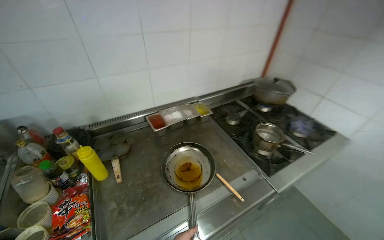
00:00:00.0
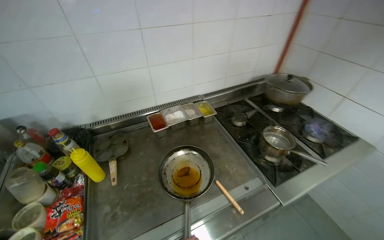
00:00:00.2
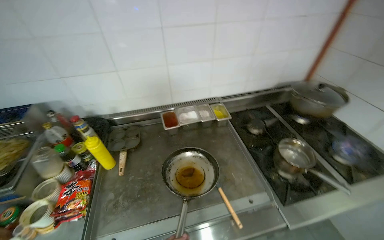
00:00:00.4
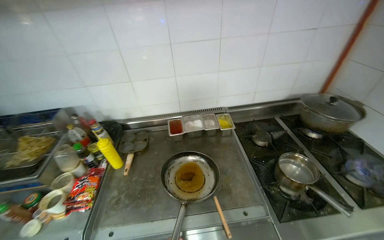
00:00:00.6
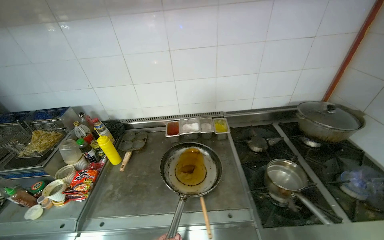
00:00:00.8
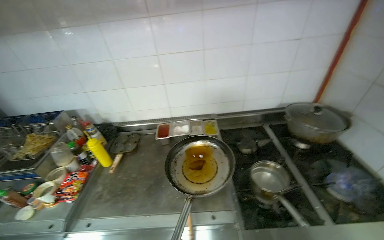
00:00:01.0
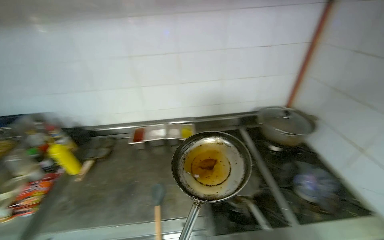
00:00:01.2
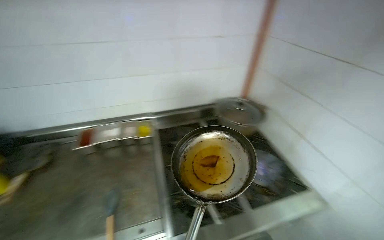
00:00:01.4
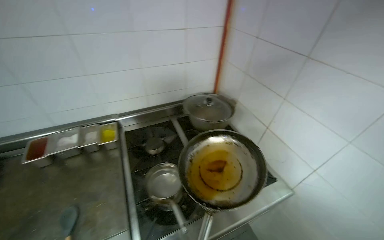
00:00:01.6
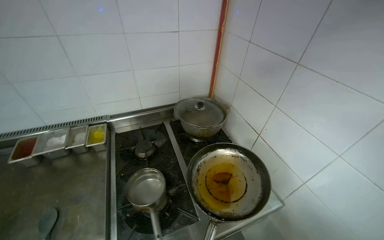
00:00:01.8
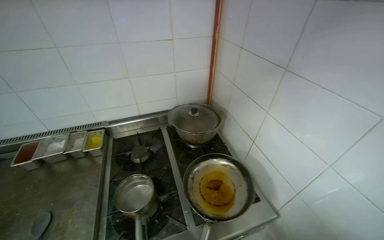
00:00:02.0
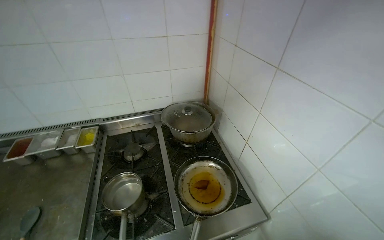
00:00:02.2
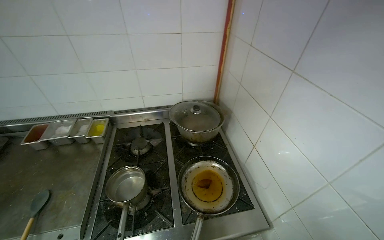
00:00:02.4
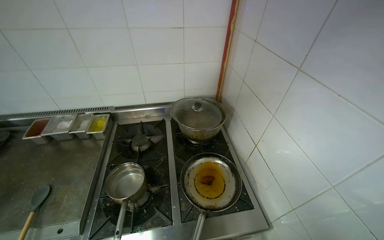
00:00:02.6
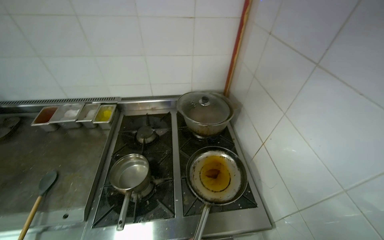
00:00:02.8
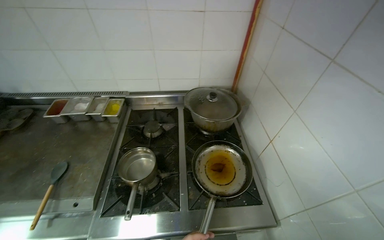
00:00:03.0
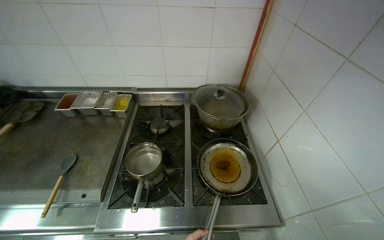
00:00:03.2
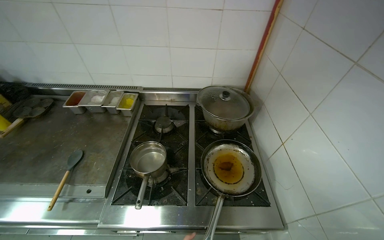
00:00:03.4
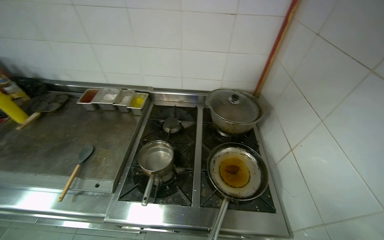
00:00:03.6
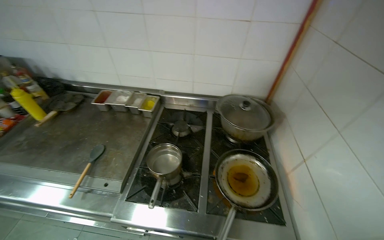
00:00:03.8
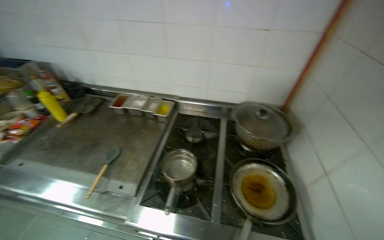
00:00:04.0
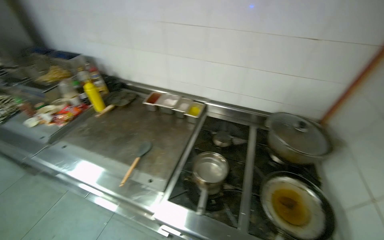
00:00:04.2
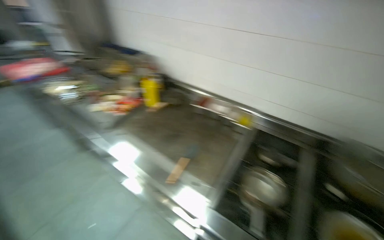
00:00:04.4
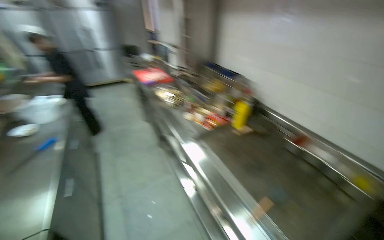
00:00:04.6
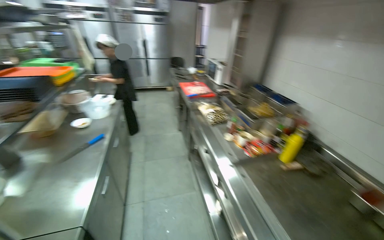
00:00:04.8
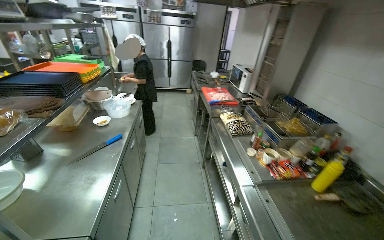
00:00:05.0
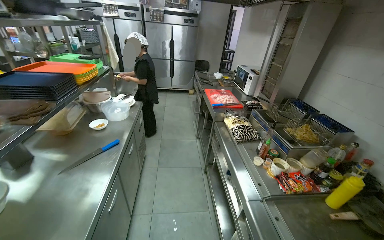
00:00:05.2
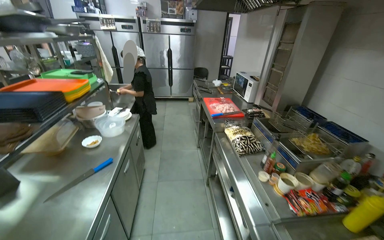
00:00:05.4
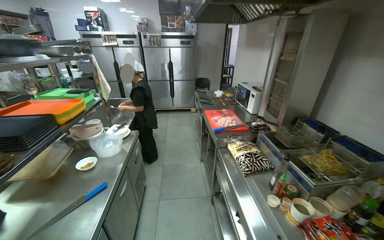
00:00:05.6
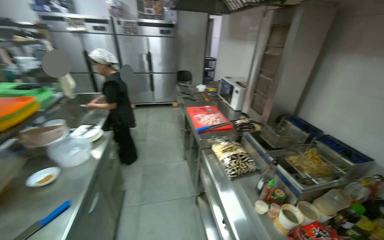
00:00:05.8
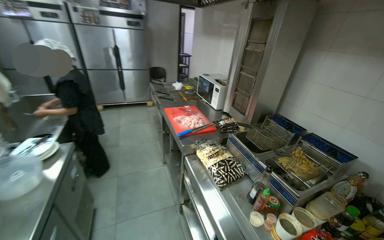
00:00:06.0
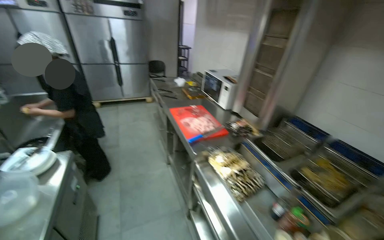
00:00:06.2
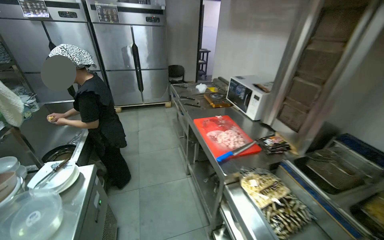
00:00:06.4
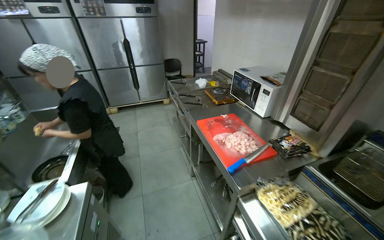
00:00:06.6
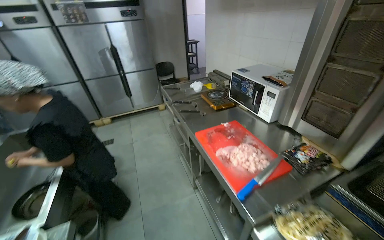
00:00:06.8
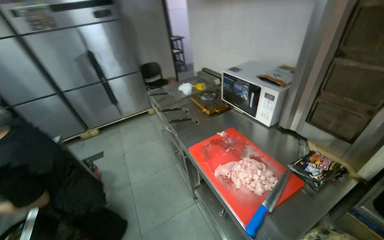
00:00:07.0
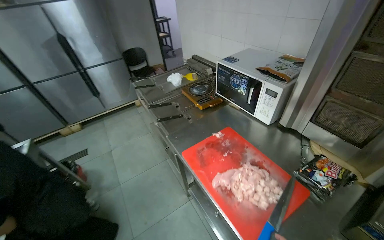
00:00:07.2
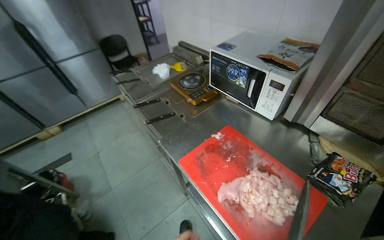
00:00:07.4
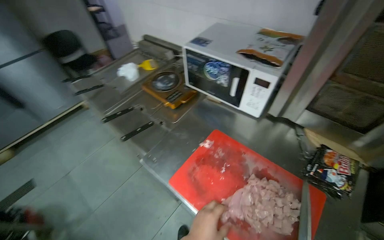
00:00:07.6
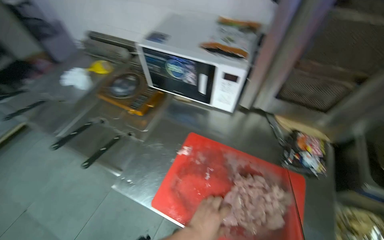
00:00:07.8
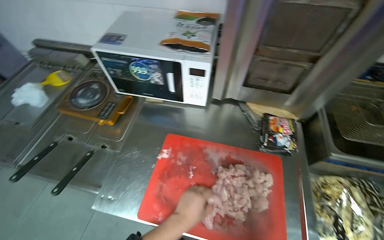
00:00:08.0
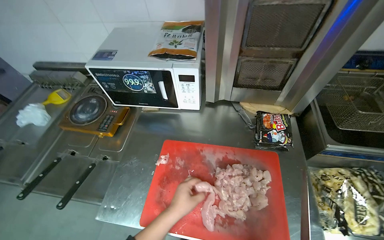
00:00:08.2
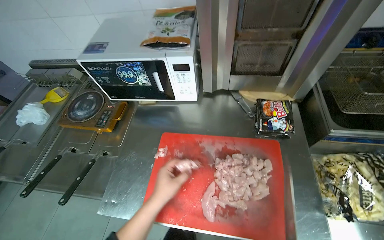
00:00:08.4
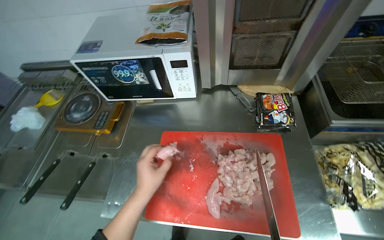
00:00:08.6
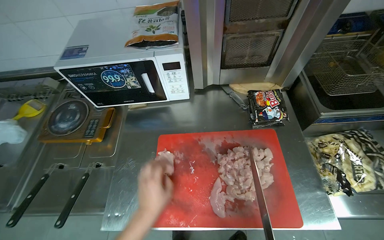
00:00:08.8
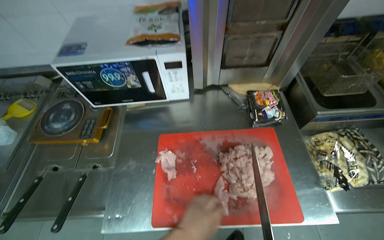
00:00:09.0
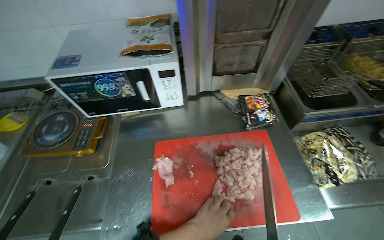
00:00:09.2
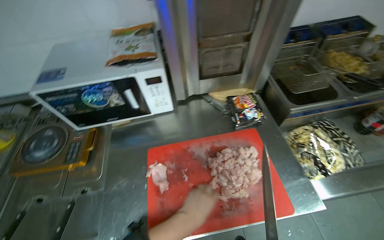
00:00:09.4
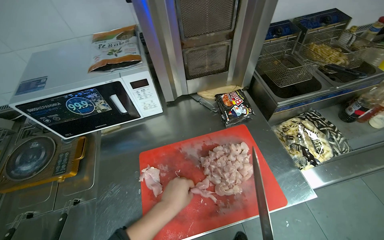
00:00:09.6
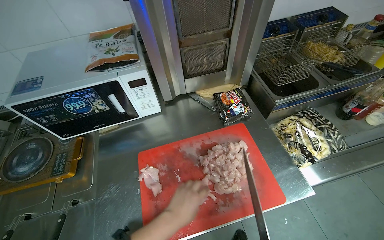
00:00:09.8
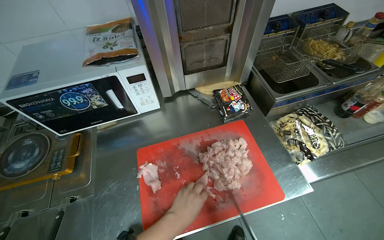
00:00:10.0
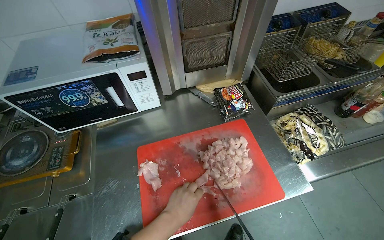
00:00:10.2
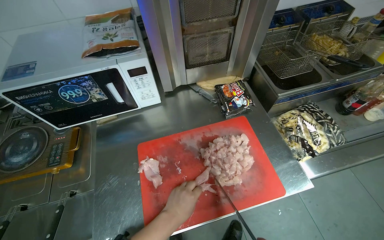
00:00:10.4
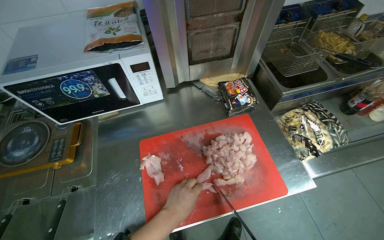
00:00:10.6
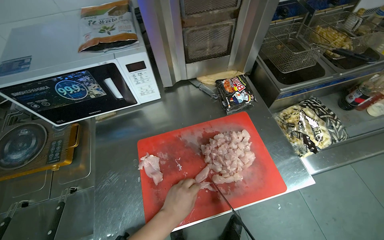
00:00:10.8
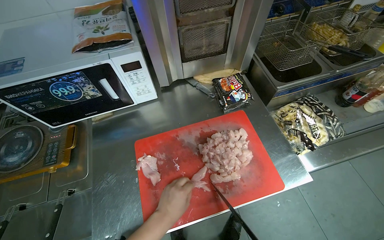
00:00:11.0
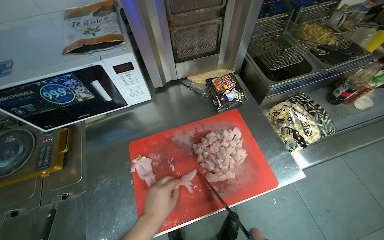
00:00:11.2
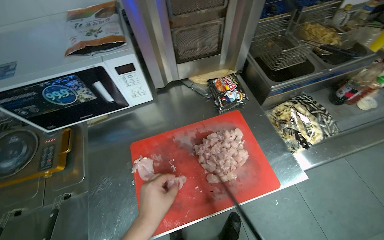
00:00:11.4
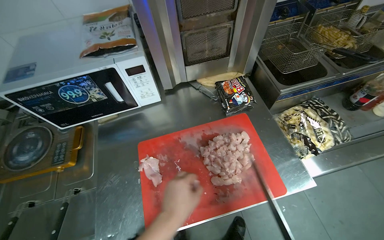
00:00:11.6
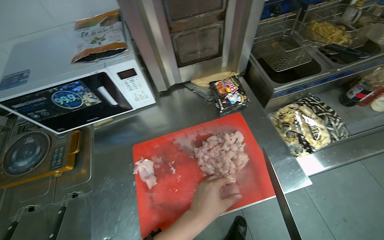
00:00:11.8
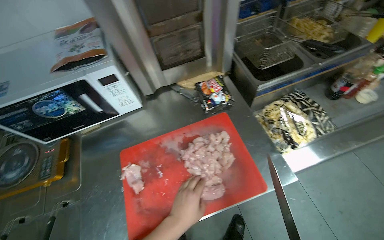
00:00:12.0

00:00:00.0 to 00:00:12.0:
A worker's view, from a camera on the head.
Job: preparing food.
The whole recording: Cutting chicken on cutting board. The worker cuts chicken into small pieces on a red cutting board with a knife.
00:00:00.0 to 00:00:01.6: The head travels roughly 80 cm.
00:00:01.6 to 00:00:03.0: The head turns to the left by approximately 20 degrees.
00:00:03.0 to 00:00:04.4: The wearer's head swings roughly 35 degrees to the left.
00:00:04.4 to 00:00:06.0: The head travels approximately 1 m. The wearer's head swings about 35 degrees to the left.
00:00:06.0 to 00:00:07.6: The head travels approximately 1 m. The head turns to the right by roughly 30 degrees. The view tilts about 20 degrees downward.
00:00:07.6 to 00:00:09.0: The wearer's head swings roughly 40 degrees to the right.

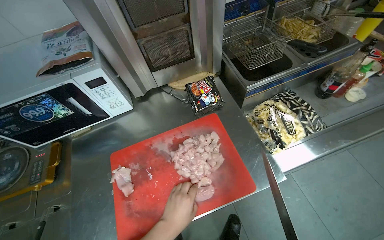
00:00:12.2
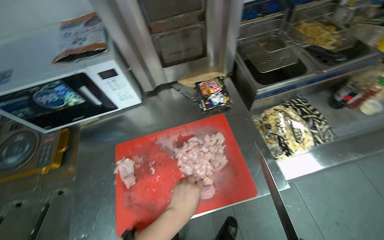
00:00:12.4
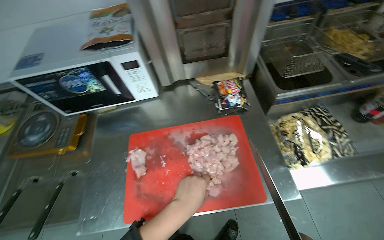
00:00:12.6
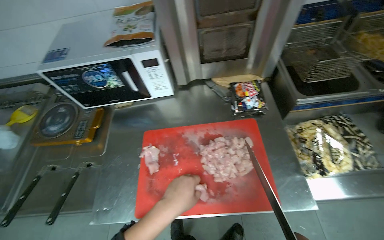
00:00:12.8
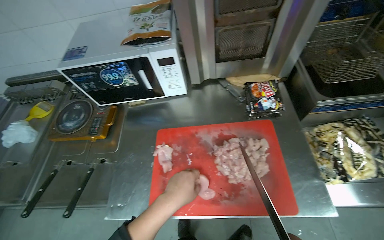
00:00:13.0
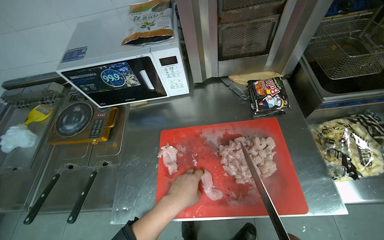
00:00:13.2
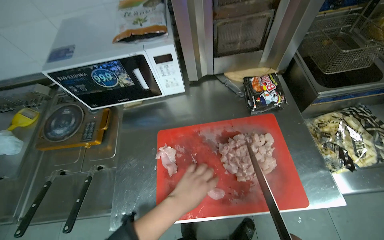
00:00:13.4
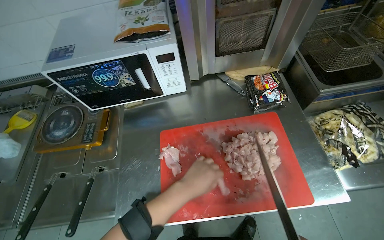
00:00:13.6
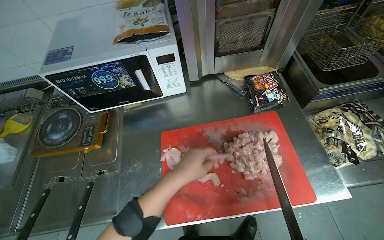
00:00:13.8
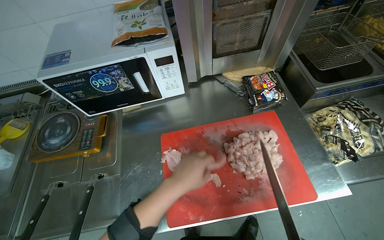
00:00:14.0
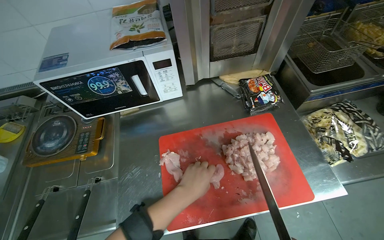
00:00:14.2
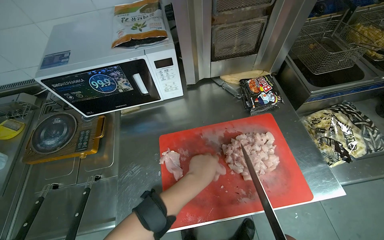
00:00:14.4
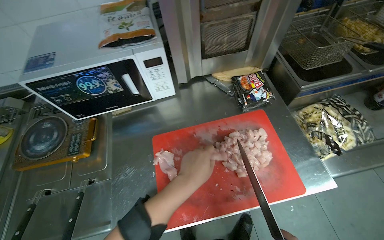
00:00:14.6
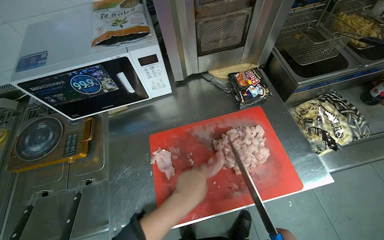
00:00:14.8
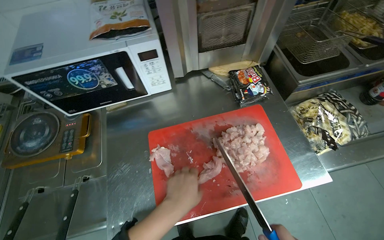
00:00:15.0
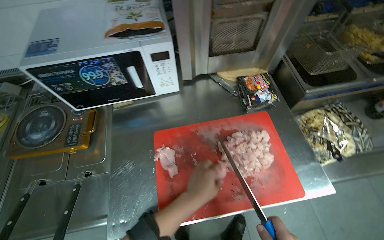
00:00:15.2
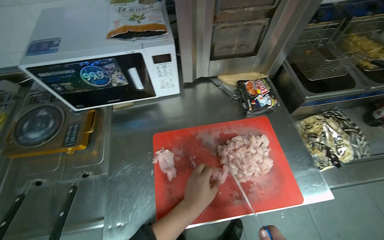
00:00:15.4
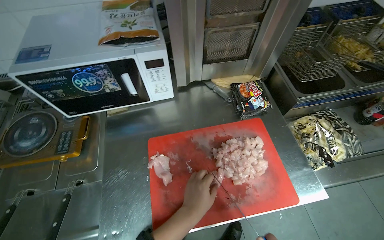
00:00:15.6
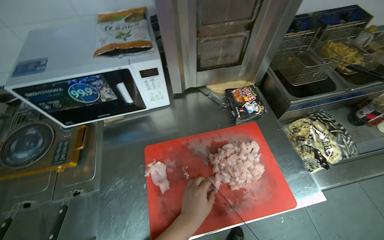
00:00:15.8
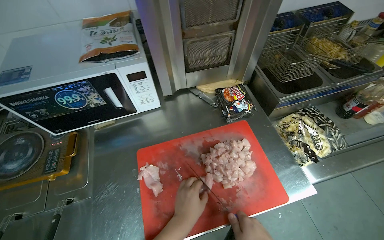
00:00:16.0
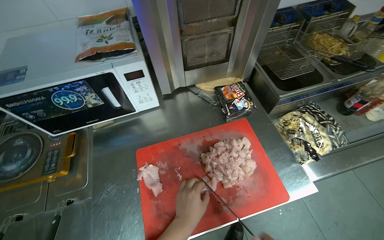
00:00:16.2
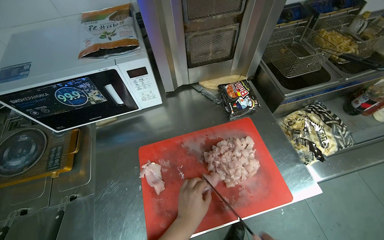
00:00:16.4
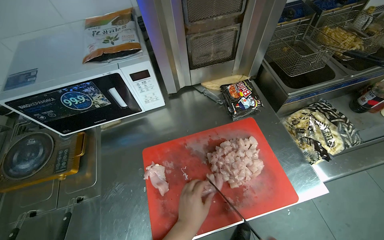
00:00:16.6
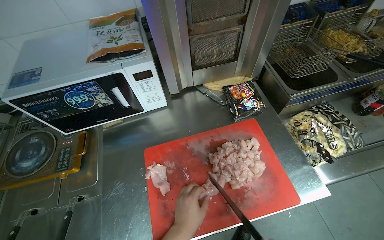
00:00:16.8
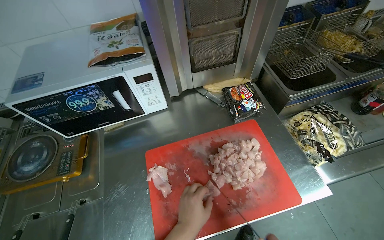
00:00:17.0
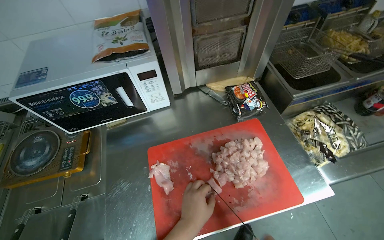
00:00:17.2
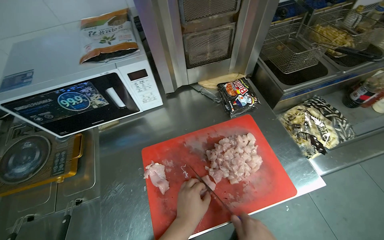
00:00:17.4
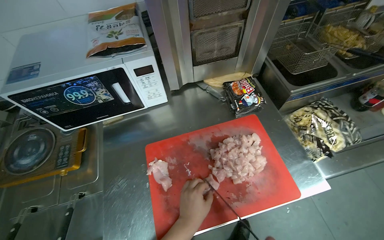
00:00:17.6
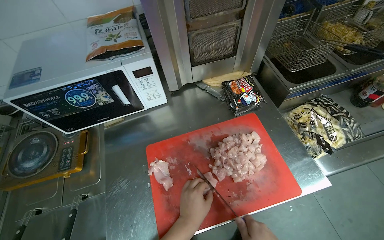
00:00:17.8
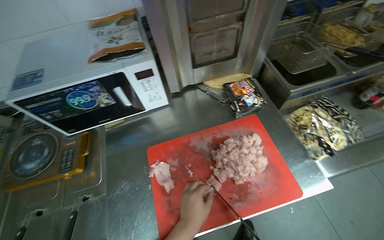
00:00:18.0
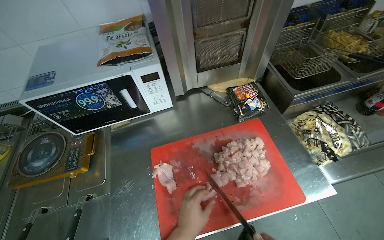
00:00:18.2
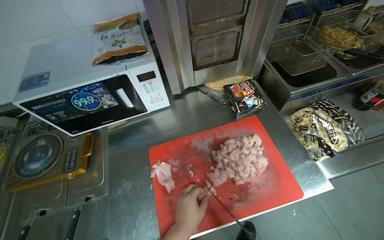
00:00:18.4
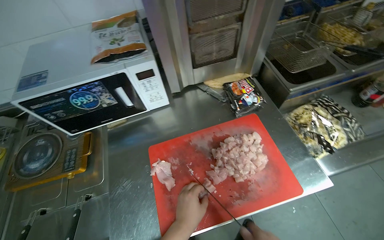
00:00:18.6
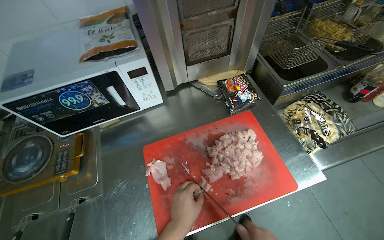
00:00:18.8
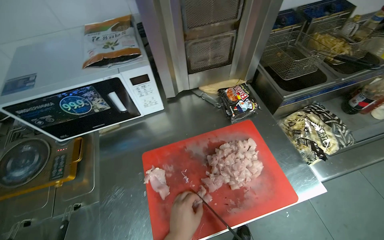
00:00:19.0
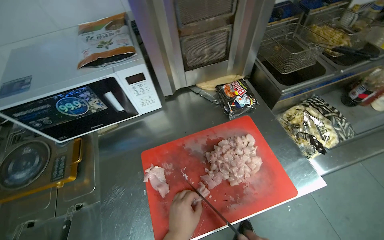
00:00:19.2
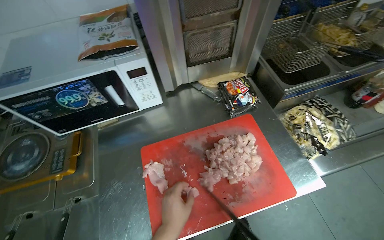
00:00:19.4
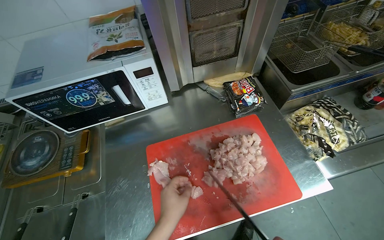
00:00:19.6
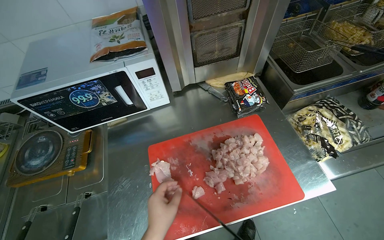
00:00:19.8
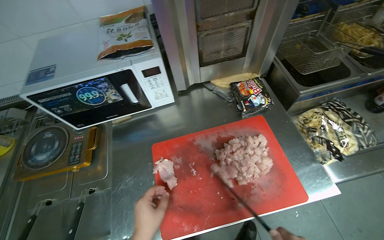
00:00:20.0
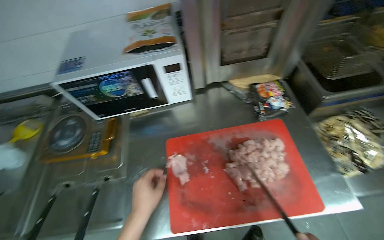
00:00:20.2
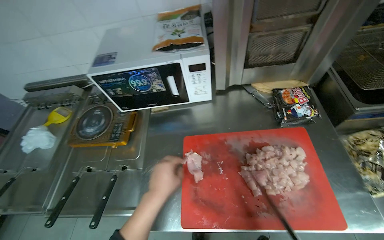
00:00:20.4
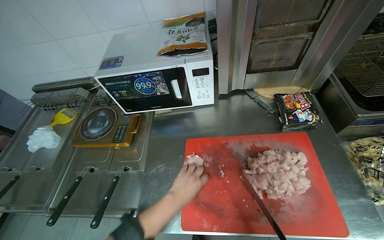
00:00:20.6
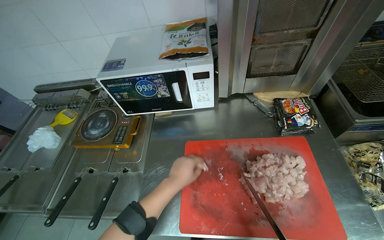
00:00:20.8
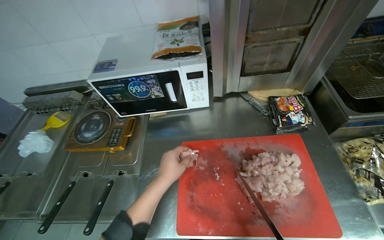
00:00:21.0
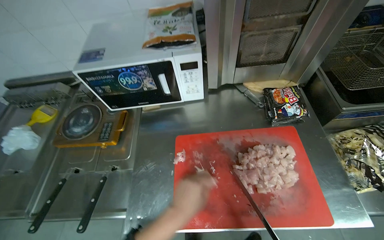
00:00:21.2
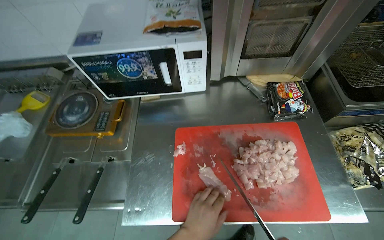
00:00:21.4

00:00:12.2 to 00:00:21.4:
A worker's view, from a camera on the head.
Job: preparing food.
The whole recording: Cutting chicken on cutting board. The worker cuts chicken into small pieces on a red cutting board with a knife.
00:00:12.2 to 00:00:13.8: The left hand shifts about 10 cm up the picture.
00:00:19.8 to 00:00:21.4: The left hand reaches approximately 10 cm up the picture, then returns.
